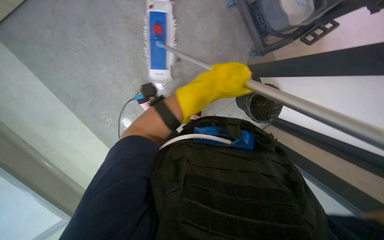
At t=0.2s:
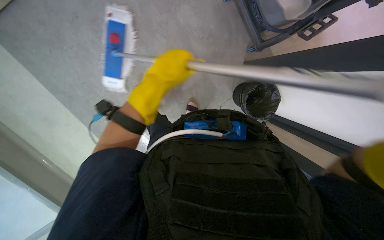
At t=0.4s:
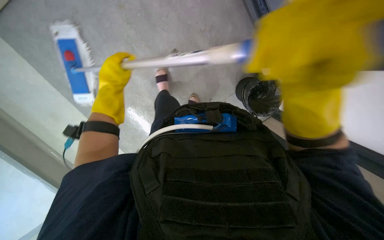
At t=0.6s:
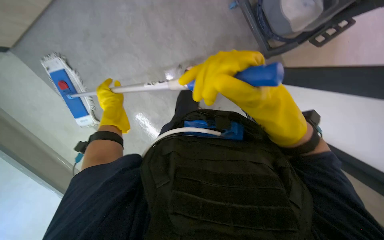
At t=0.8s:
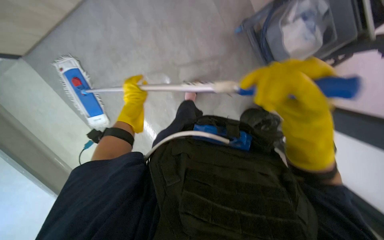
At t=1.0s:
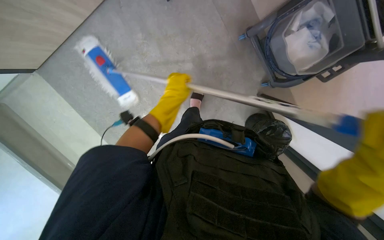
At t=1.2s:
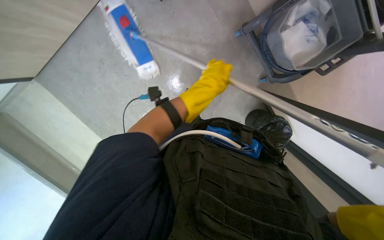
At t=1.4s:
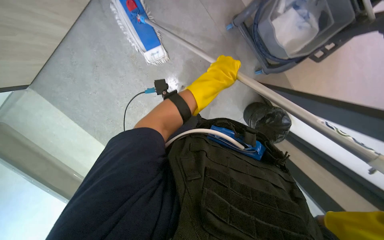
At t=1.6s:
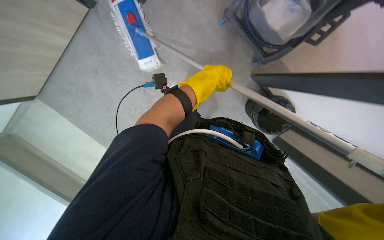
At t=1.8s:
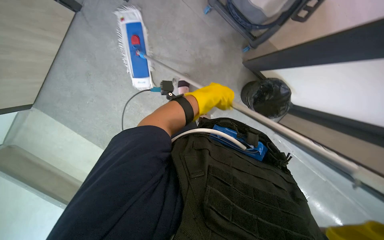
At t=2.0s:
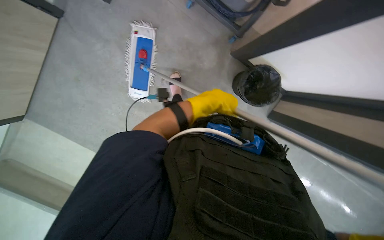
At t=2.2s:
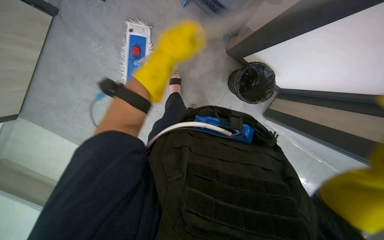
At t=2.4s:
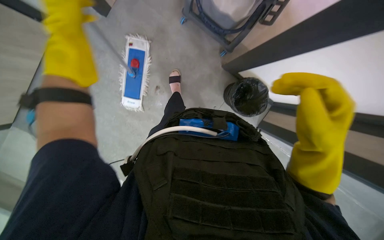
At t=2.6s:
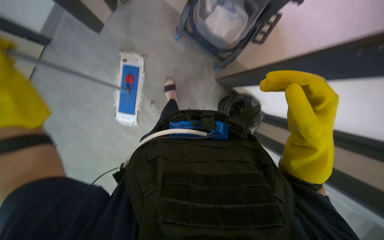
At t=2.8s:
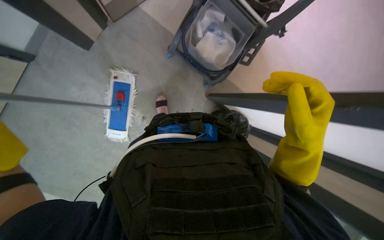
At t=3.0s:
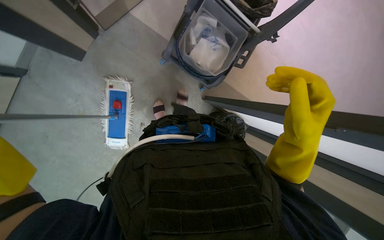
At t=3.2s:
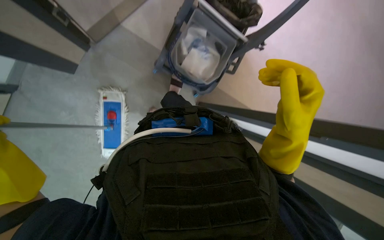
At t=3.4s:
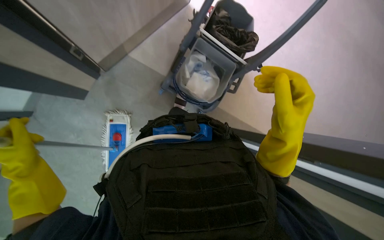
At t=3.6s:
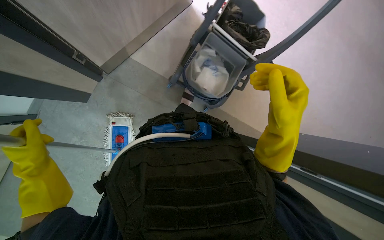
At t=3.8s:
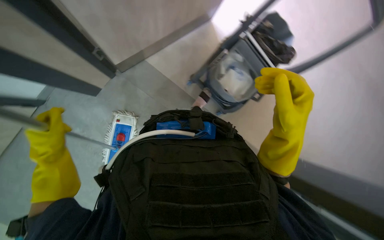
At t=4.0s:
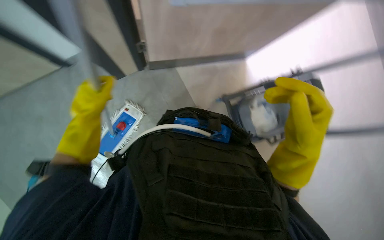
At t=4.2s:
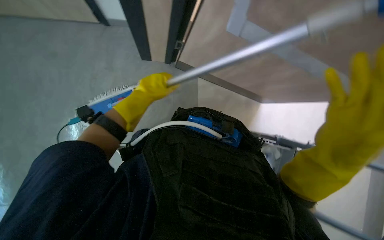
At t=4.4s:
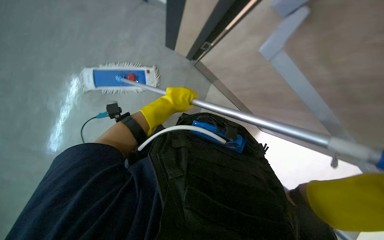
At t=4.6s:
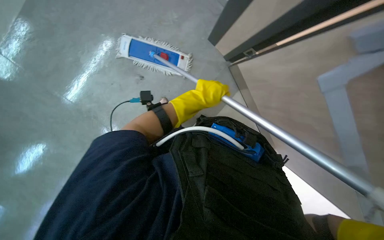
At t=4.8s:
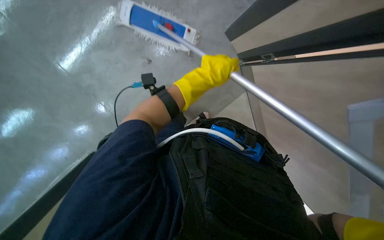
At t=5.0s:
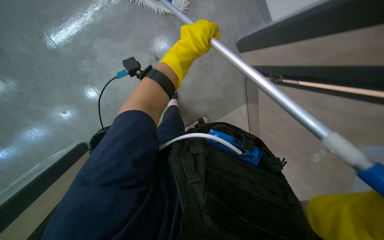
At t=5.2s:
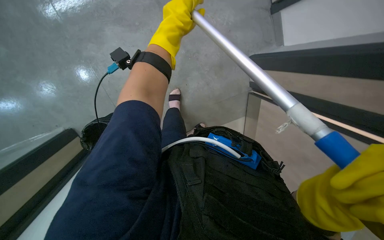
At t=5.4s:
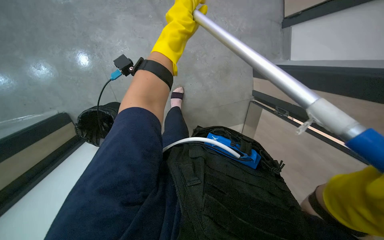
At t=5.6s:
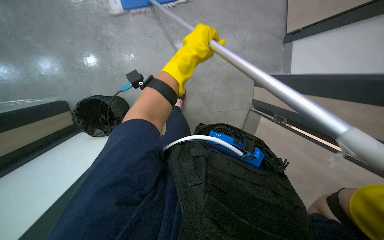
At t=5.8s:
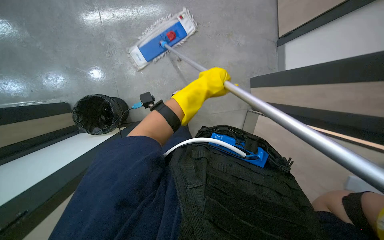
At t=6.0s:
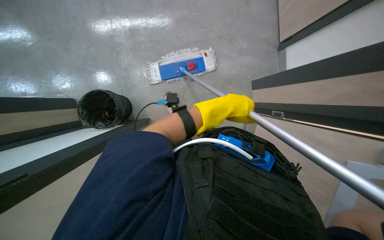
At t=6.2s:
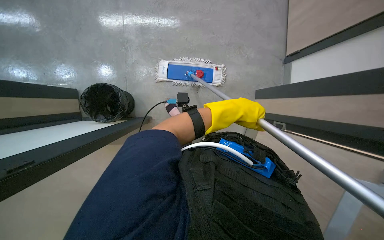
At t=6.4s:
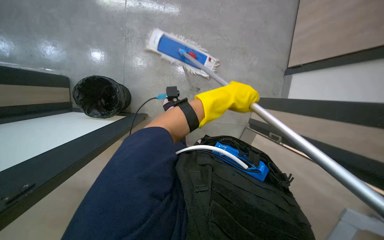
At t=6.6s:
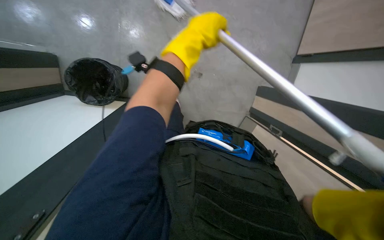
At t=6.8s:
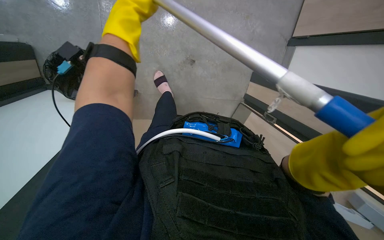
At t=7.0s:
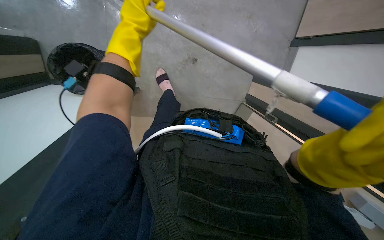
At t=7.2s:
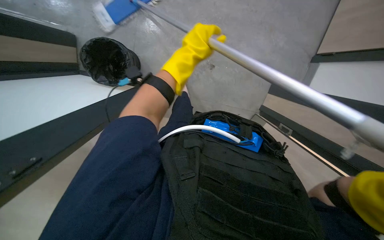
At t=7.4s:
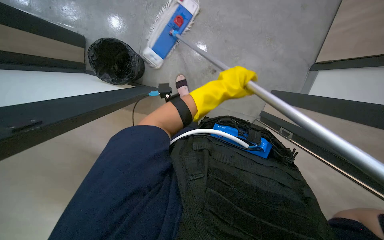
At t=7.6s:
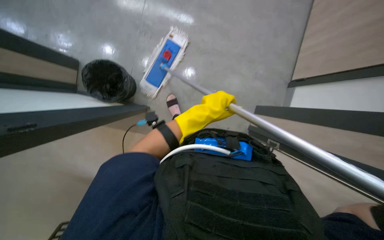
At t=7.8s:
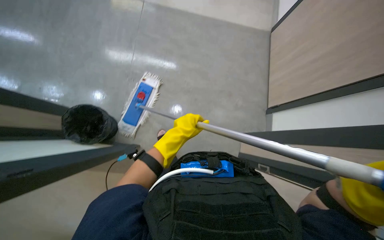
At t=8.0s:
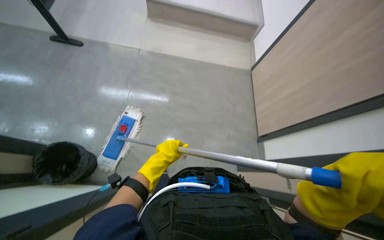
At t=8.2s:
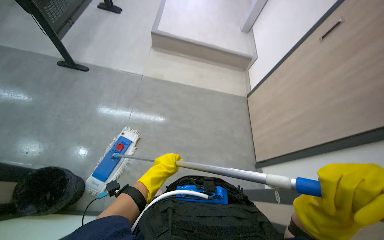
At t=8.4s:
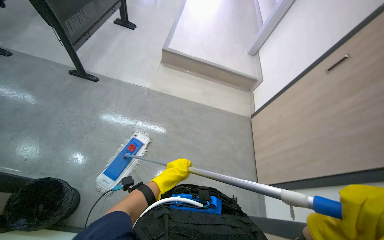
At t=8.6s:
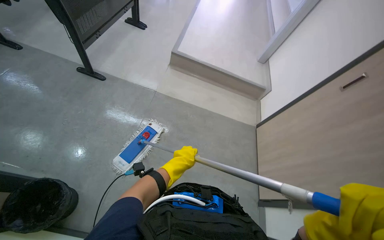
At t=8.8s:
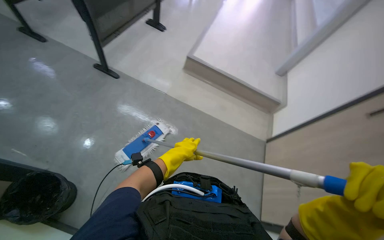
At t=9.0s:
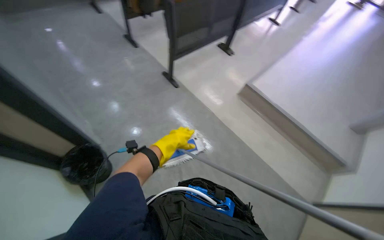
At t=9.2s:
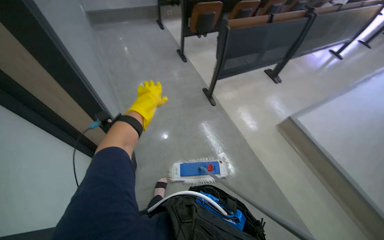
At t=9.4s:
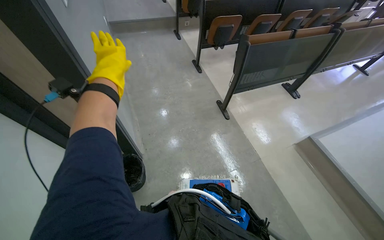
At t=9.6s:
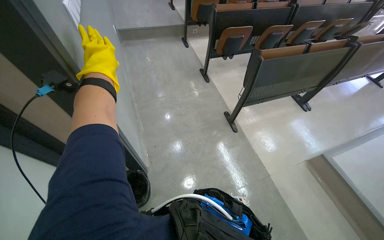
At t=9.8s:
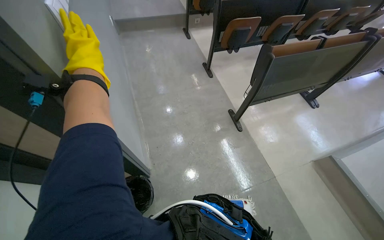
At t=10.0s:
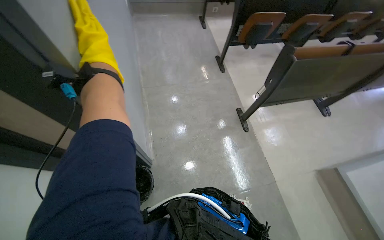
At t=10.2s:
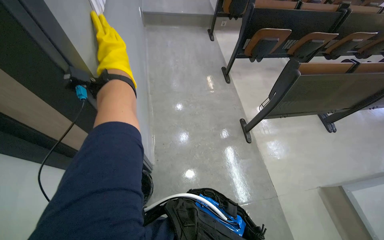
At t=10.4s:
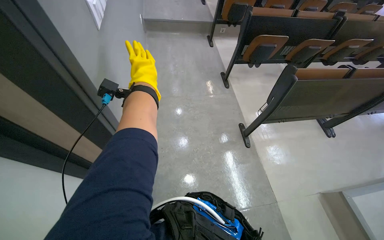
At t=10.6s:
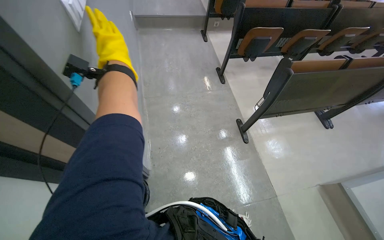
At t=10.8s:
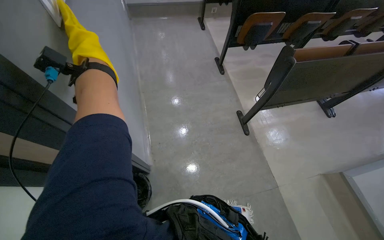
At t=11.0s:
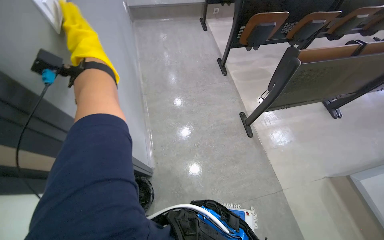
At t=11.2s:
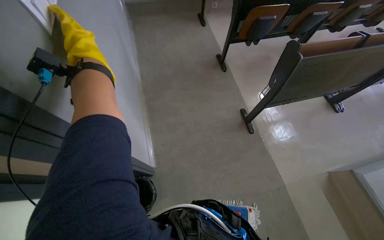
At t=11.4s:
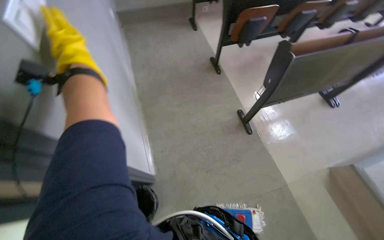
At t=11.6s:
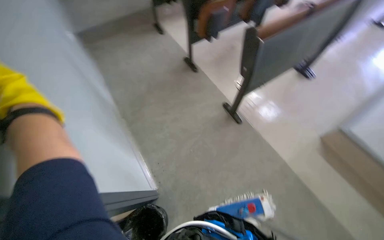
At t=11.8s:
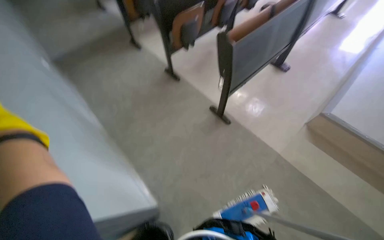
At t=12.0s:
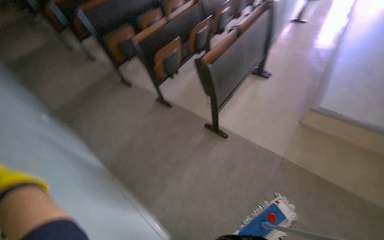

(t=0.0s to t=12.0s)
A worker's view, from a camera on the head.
Job: mopping floor.
The whole recording: Mopping floor with flat mop. The worker mops the floor with a flat mop, periodically cleaning the mop head in a bucket.
t=0.0s - t=1.6s: The left hand travels to the left and back again, roughly 30 cm each way.
t=1.6s - t=3.0s: The view tilts about 20 degrees upward.
t=3.0s - t=4.4s: The view tilts roughly 20 degrees upward.
t=4.4s - t=6.0s: The left hand shifts approximately 20 cm nearer to the camera and to the right.
t=6.0s - t=7.6s: The left hand travels to the left and back again, about 15 cm each way.
t=7.6s - t=9.0s: The view tilts about 55 degrees upward.
t=9.0s - t=10.4s: The wearer looks approximately 35 degrees further to the left.
t=10.4s - t=12.0s: The scene turns approximately 45 degrees counterclockwise in the picture.

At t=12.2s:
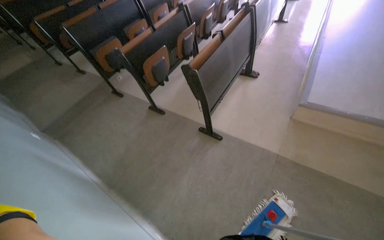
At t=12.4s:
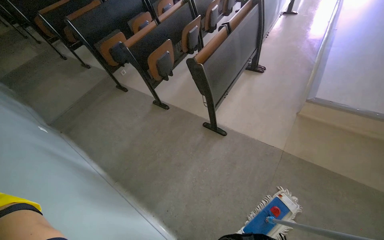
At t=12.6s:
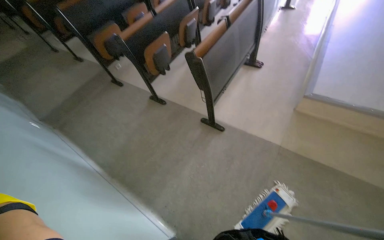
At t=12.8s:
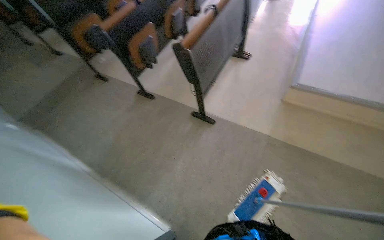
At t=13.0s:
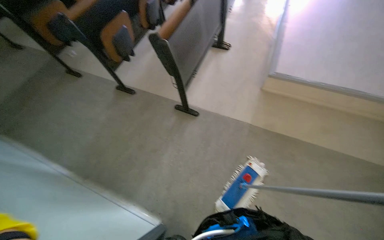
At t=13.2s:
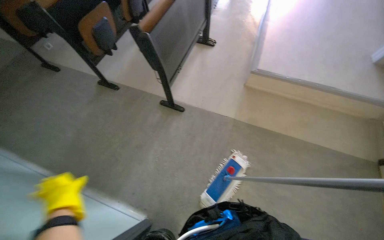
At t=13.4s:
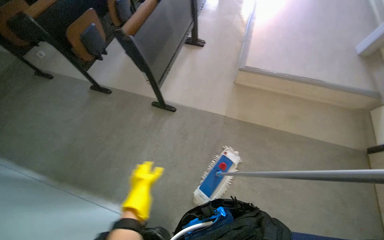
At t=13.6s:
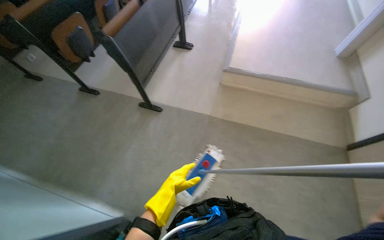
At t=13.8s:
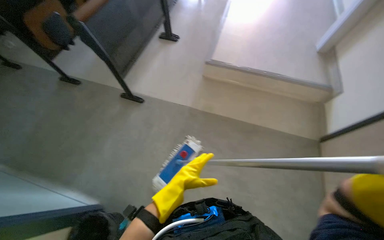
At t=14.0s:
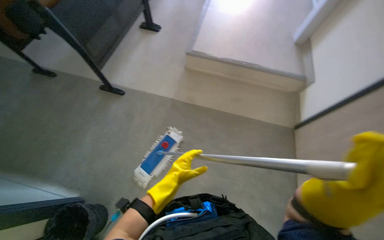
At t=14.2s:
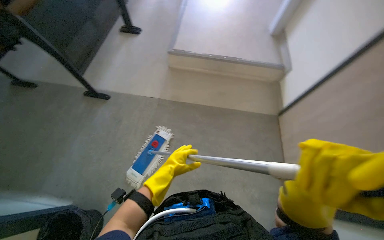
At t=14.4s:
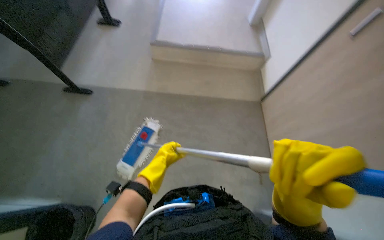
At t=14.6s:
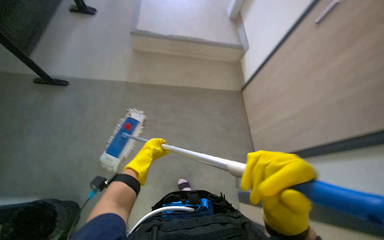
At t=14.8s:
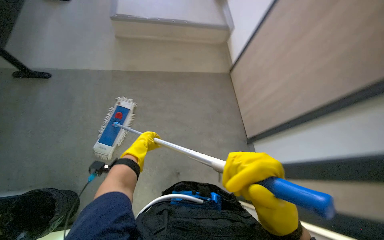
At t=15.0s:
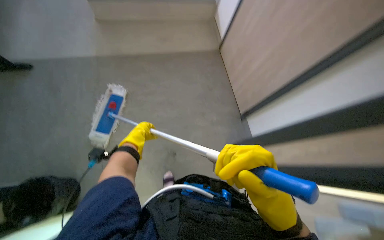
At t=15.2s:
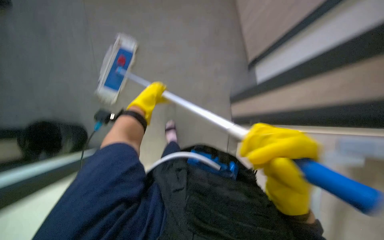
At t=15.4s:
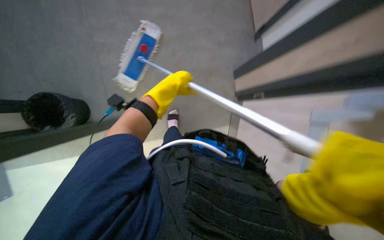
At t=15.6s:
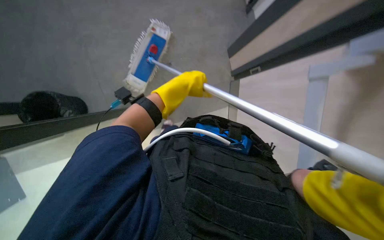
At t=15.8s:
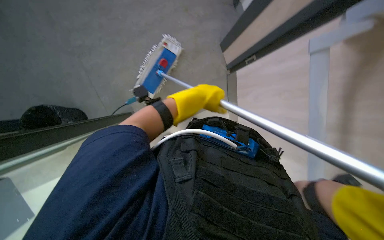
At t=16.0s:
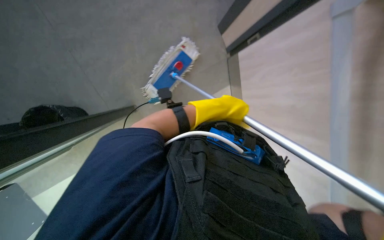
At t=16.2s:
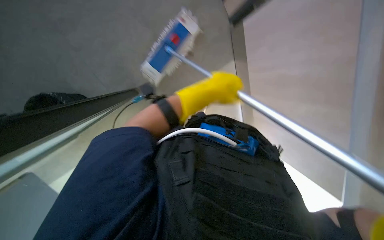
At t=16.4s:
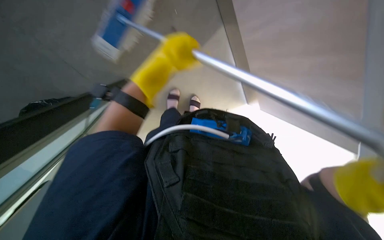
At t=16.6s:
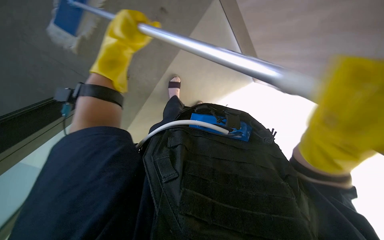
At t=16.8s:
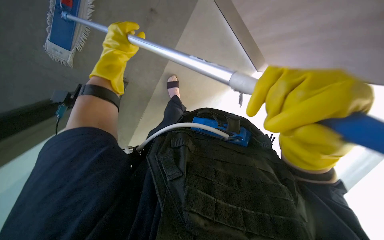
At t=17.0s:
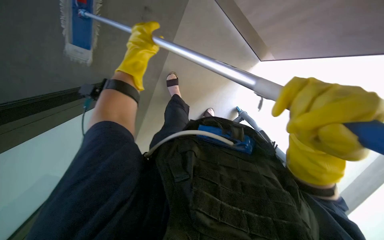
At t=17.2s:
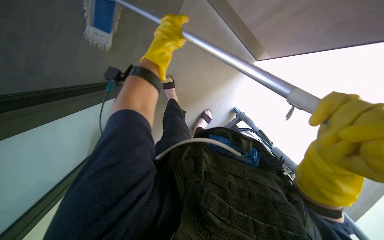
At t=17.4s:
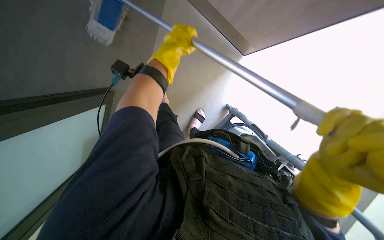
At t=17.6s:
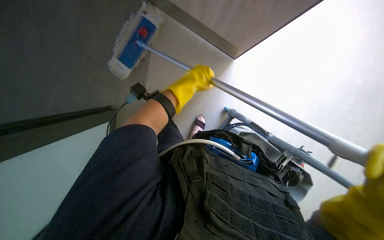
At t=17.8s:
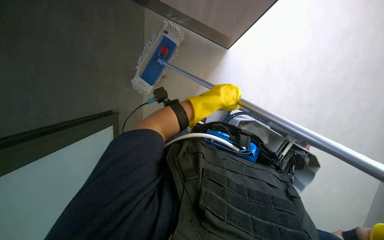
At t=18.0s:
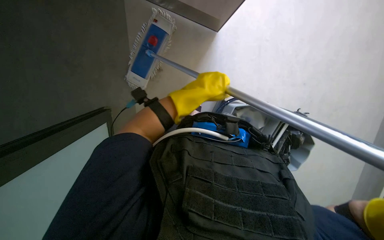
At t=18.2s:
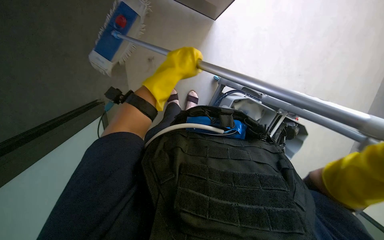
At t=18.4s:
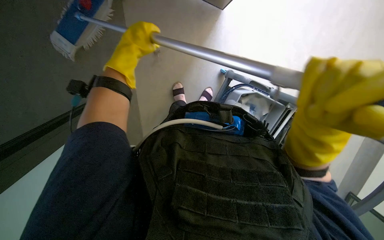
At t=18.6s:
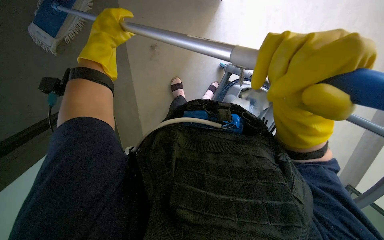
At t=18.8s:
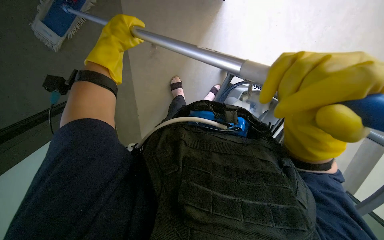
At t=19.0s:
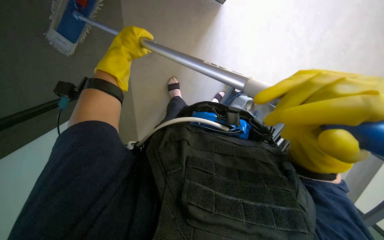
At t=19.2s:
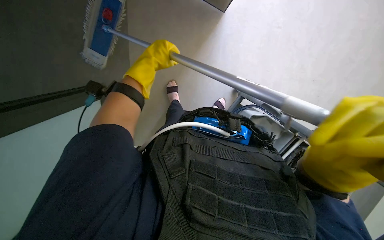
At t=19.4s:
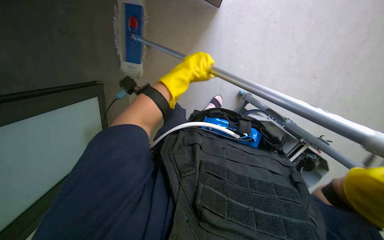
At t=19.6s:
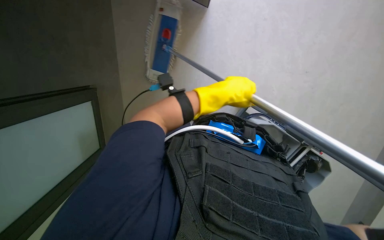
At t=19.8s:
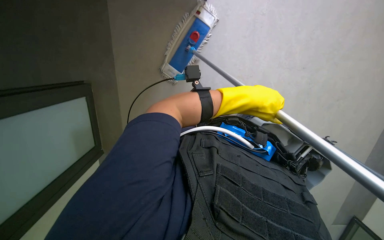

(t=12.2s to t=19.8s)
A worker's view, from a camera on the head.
Job: mopping floor.
The whole recording: Mopping floor with flat mop. The worker mops the floor with a flat mop, periodically cleaning the mop head in a bucket.
t=12.2s - t=13.8s: The camera travels about 40 cm. The view pans to the right by roughly 15 degrees.
t=13.8s - t=15.2s: The head rotates some 25 degrees to the right. The wearer looks about 35 degrees further downward.
